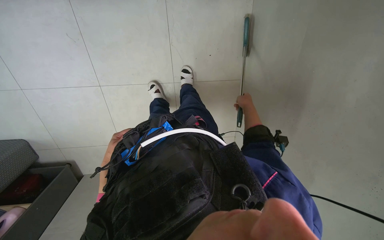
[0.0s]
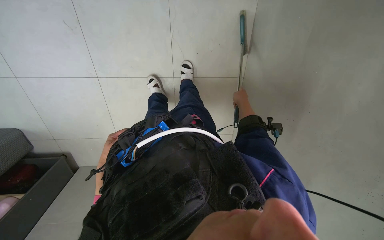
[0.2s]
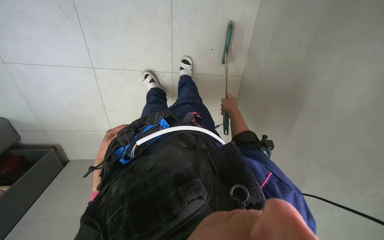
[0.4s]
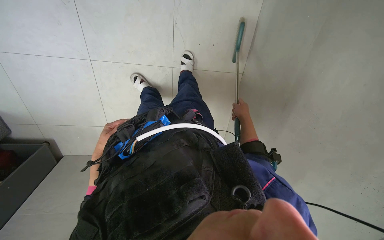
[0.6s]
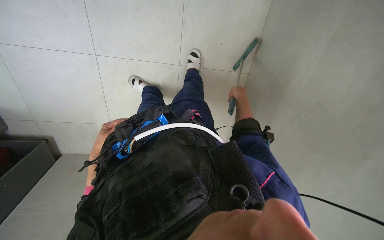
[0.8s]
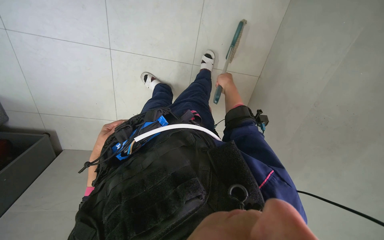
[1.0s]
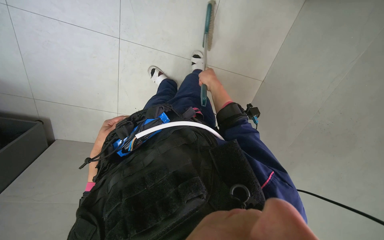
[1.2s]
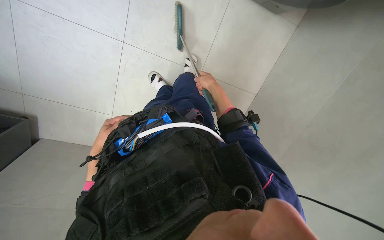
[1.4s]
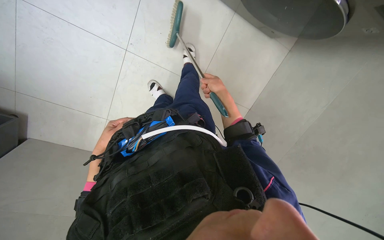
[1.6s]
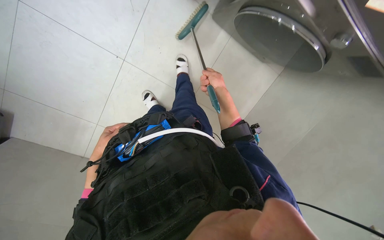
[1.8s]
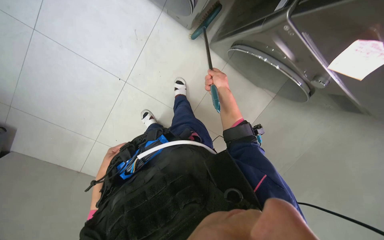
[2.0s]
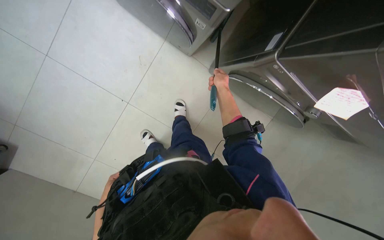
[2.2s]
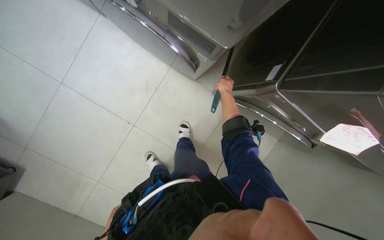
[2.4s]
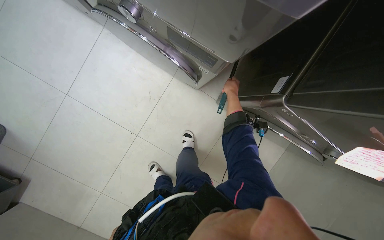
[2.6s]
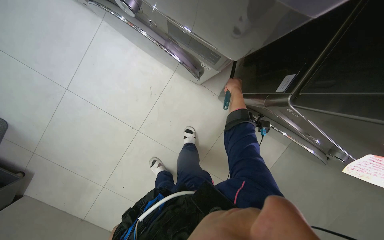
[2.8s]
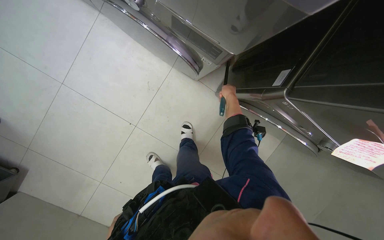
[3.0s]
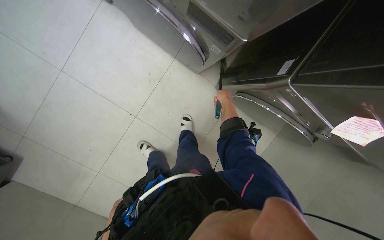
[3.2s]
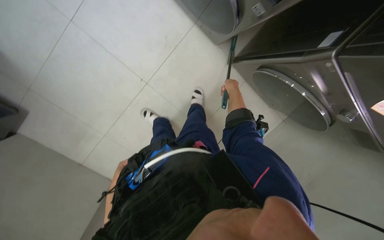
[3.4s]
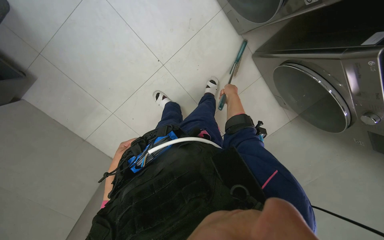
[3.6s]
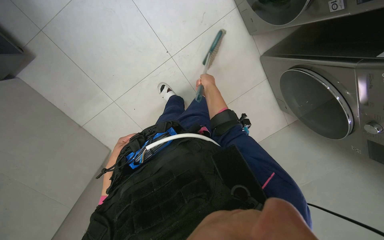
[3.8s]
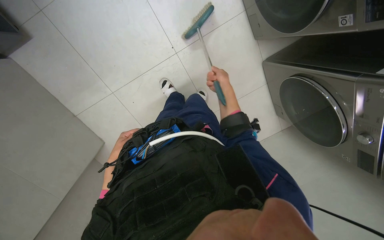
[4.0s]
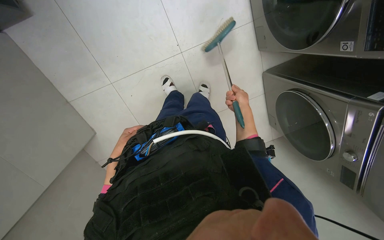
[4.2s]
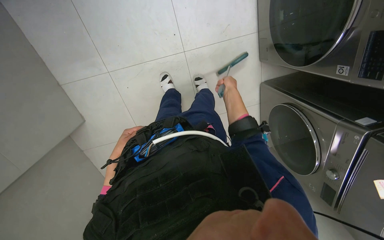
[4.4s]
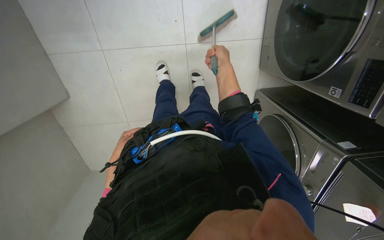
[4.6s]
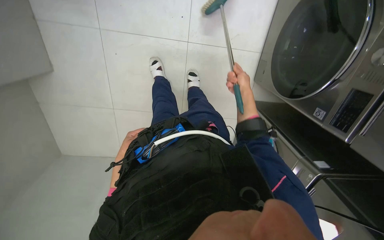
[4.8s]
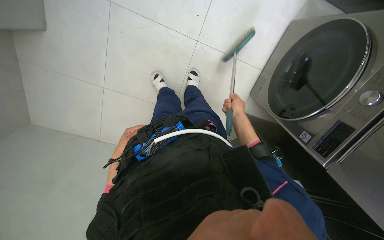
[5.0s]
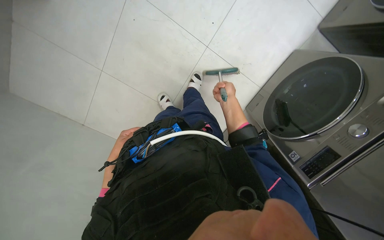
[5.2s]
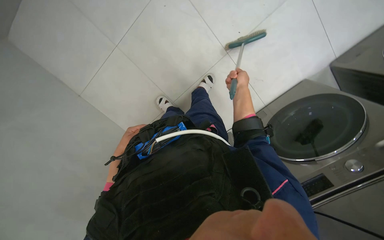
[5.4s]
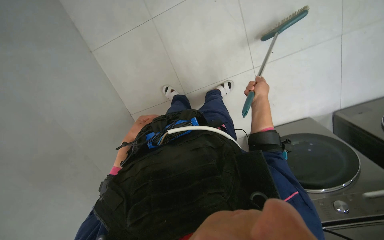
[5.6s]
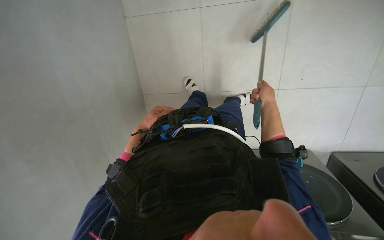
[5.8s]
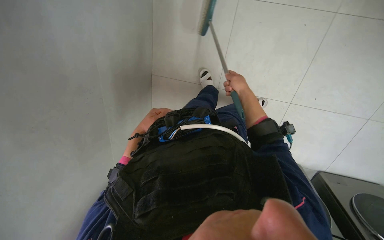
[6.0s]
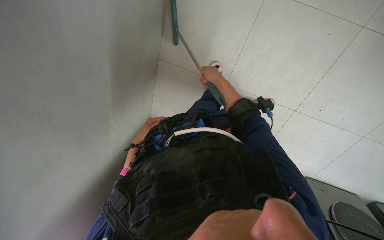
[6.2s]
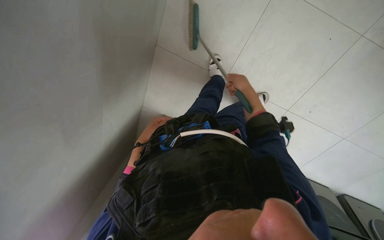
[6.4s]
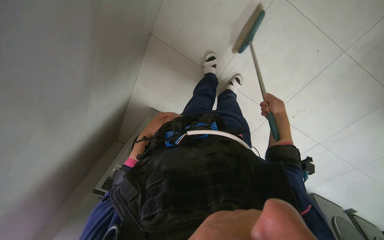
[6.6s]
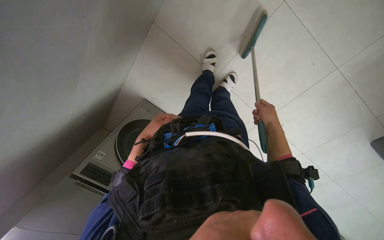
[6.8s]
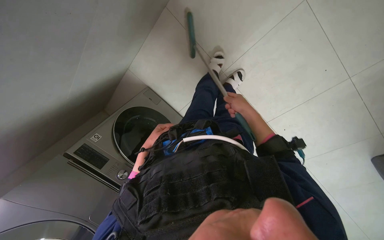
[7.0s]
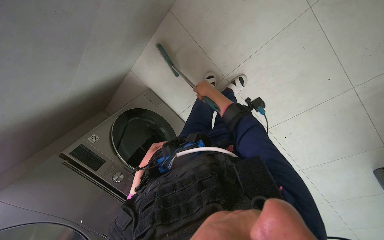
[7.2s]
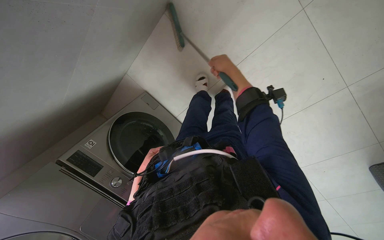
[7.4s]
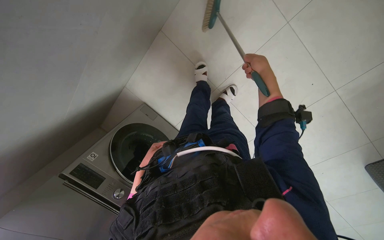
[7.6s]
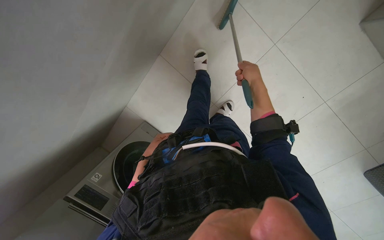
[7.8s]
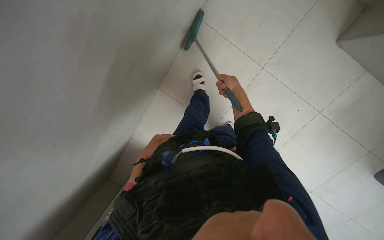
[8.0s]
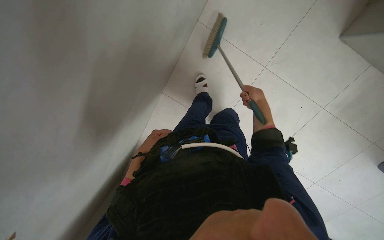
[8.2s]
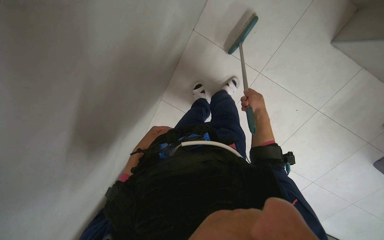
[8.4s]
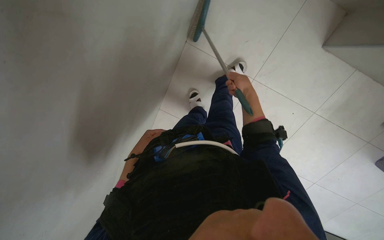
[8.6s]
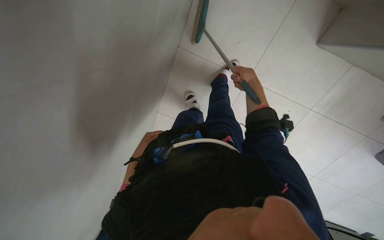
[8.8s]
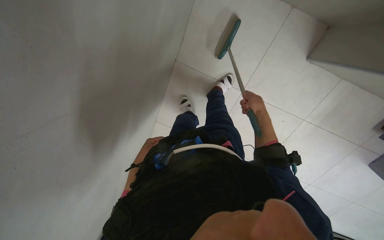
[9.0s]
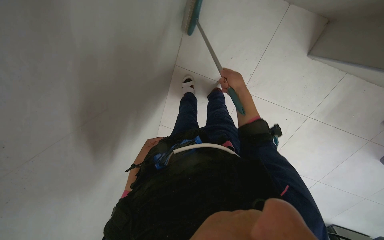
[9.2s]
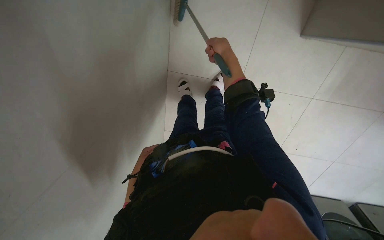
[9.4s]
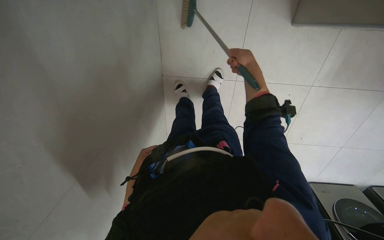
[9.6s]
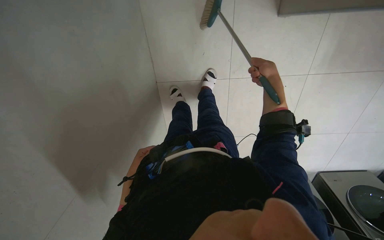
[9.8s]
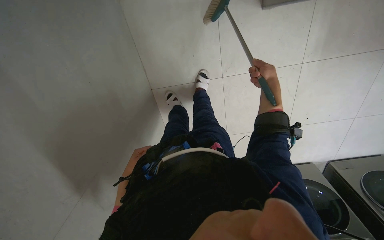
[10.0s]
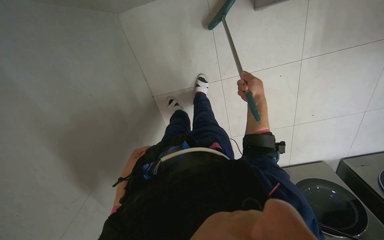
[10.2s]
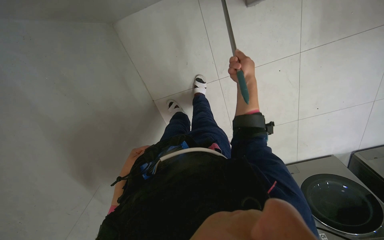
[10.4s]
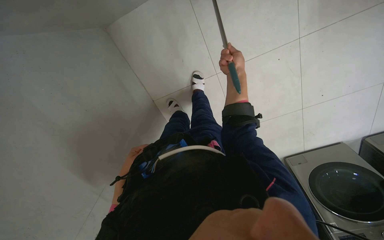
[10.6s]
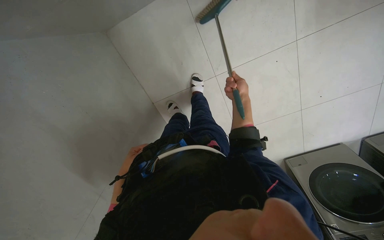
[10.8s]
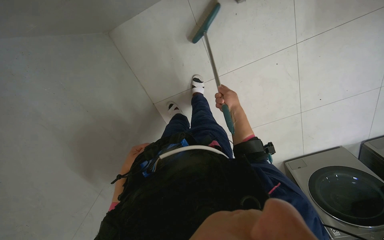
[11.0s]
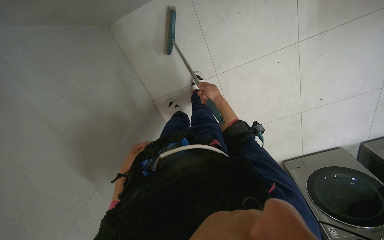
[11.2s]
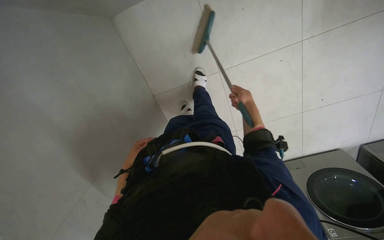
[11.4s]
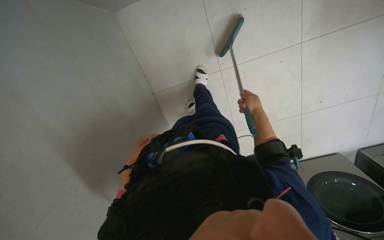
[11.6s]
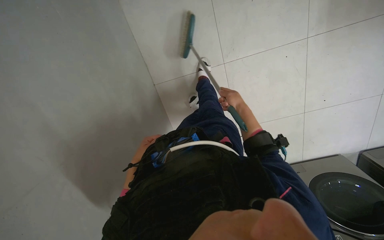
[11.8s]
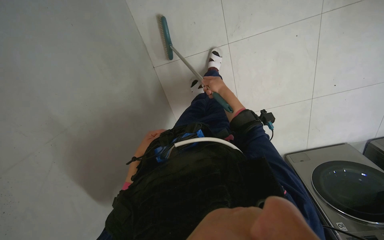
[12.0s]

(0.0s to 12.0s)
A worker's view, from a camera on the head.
Job: sweeping floor.
The whole recording: Sweeping floor with broom and dustpan. The worker sweeps the floor with a broom and dustpan, moving a chair to clear the area.
0.0s - 1.6s: The right hand shifts about 15 cm to the left.
1.6s - 3.0s: The wearer looks some 15 degrees further upward.
3.0s - 4.4s: The head travels to the left, roughly 70 cm. The camera is aimed some 25 degrees further to the right. The view tips downward by approximately 10 degrees. Everything in view rotates some 35 degrees clockwise.
4.4s - 6.0s: The view swings roughly 30 degrees to the right. The scene turns approximately 70 degrees clockwise in the picture.
6.0s - 7.6s: The right hand swings left and right, some 25 cm each way, with 2 reversals. Meanwhile the left hand heads down the picture and farther from the camera, covering approximately 20 cm.
7.6s - 9.0s: The view tips upward by approximately 15 degrees.
9.0s - 10.4s: The scene rotates counterclockwise by roughly 35 degrees. The right hand shifts about 15 cm up the picture.
10.4s - 12.0s: The right hand heads farther from the camera, covering about 10 cm.

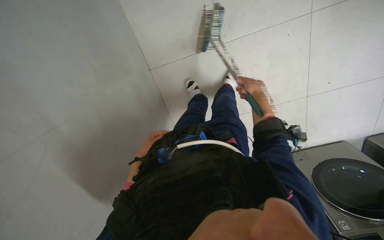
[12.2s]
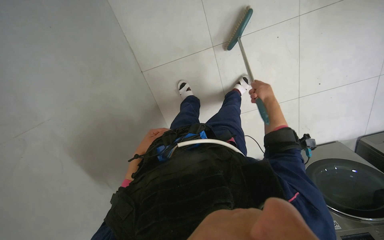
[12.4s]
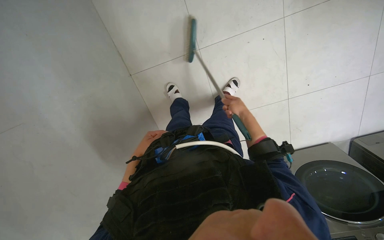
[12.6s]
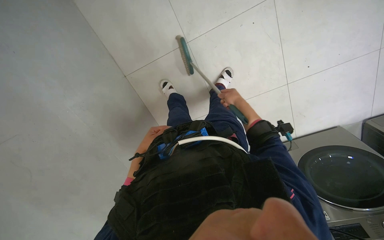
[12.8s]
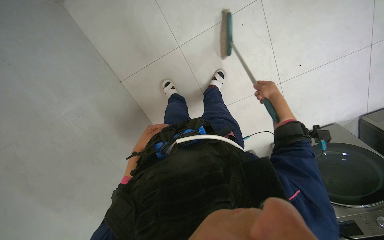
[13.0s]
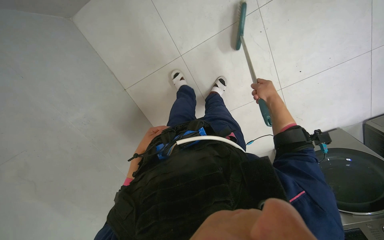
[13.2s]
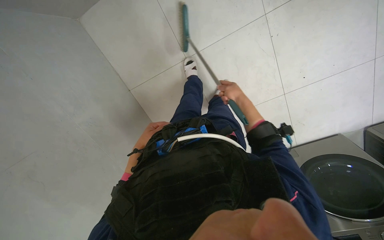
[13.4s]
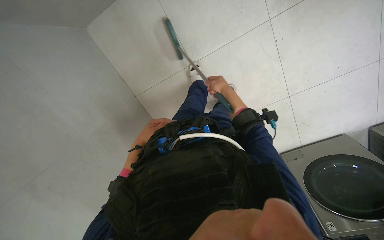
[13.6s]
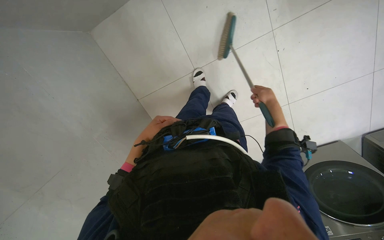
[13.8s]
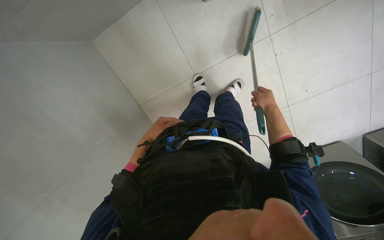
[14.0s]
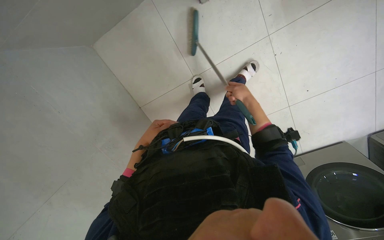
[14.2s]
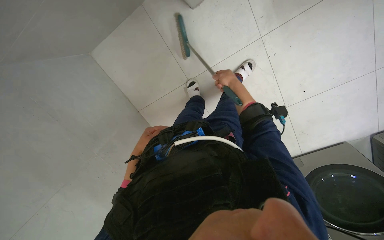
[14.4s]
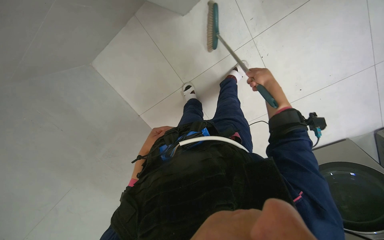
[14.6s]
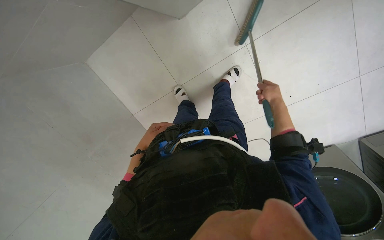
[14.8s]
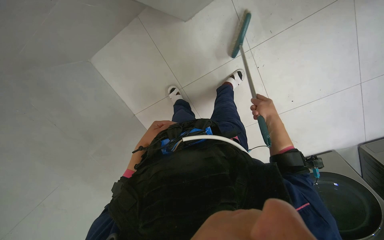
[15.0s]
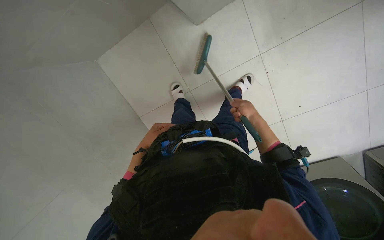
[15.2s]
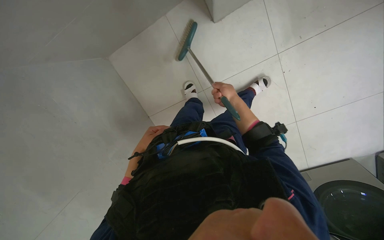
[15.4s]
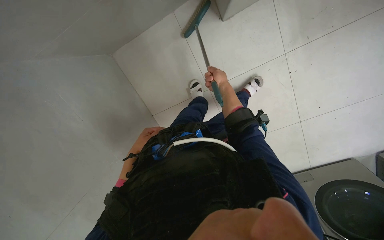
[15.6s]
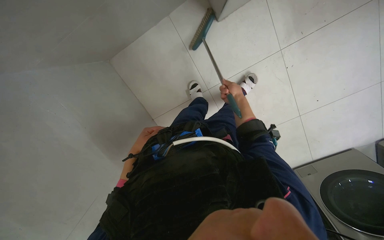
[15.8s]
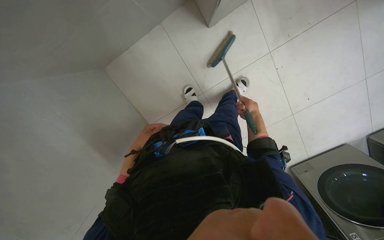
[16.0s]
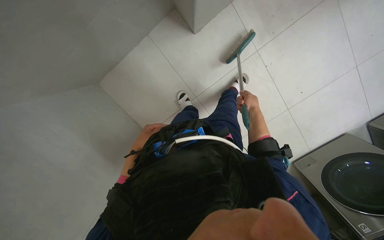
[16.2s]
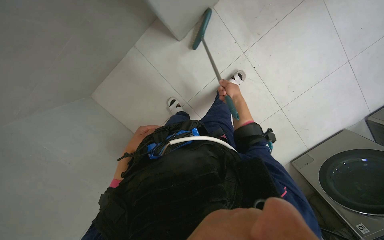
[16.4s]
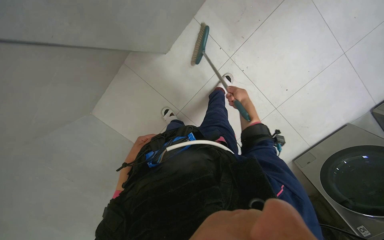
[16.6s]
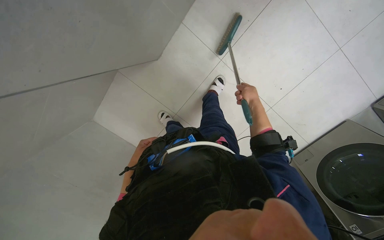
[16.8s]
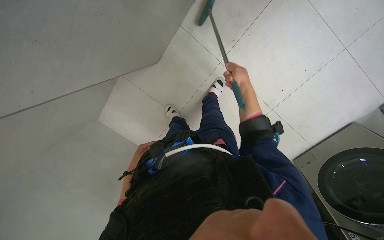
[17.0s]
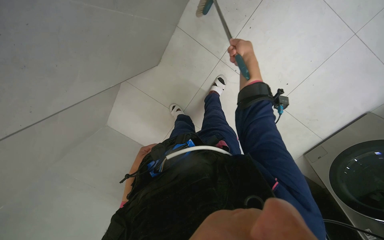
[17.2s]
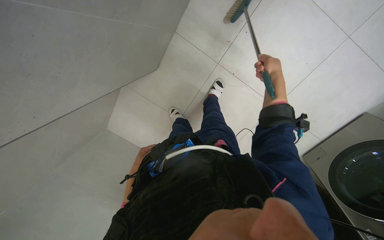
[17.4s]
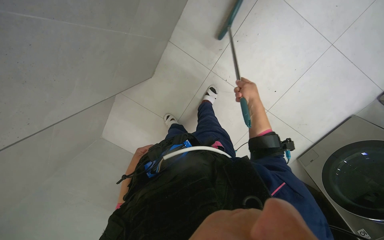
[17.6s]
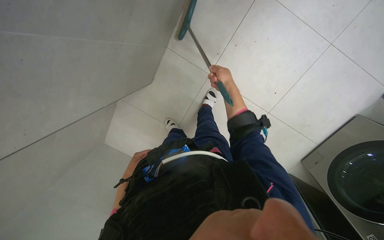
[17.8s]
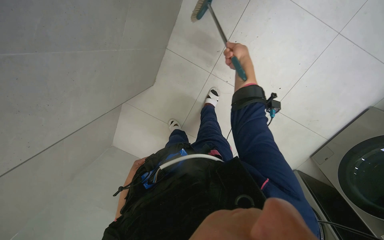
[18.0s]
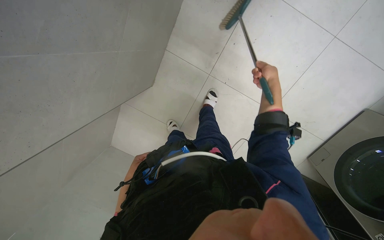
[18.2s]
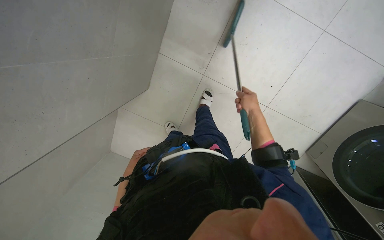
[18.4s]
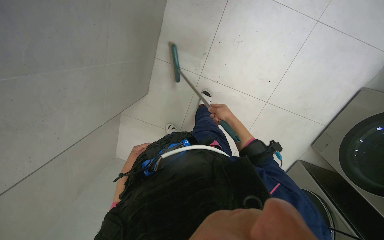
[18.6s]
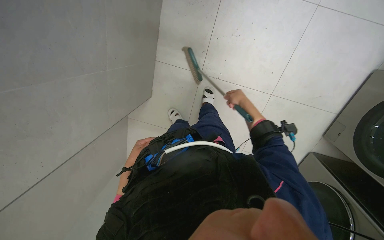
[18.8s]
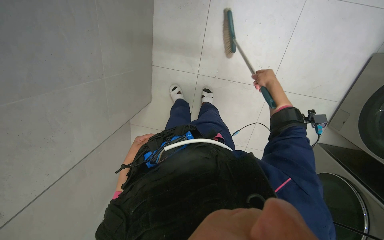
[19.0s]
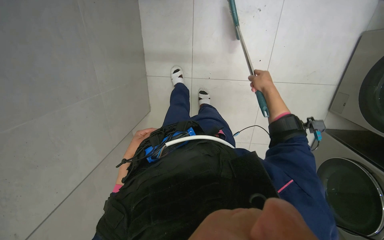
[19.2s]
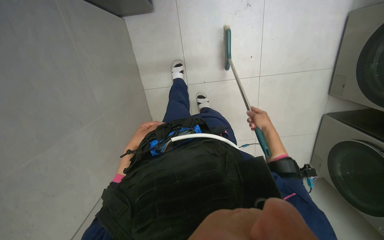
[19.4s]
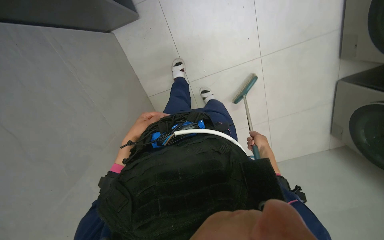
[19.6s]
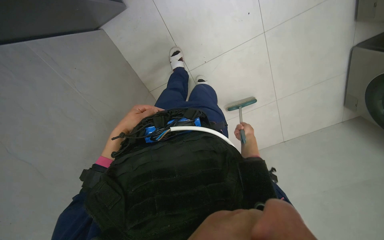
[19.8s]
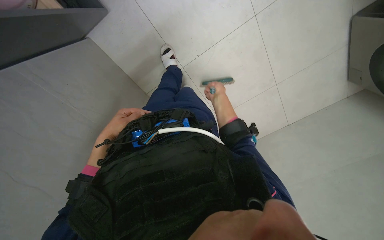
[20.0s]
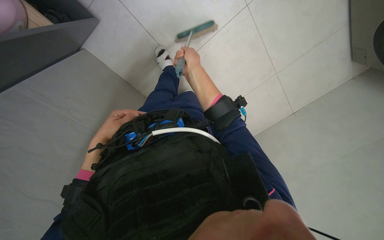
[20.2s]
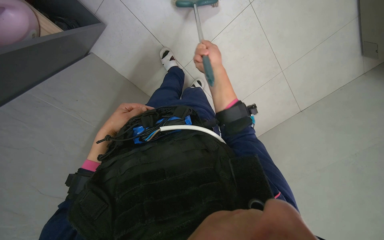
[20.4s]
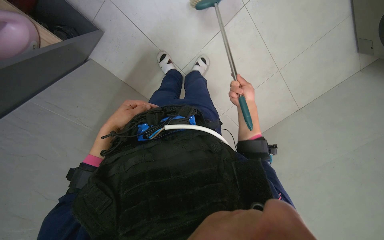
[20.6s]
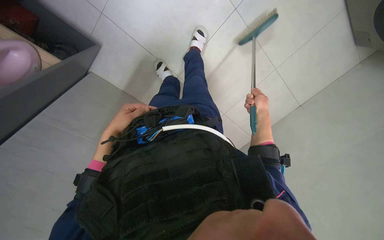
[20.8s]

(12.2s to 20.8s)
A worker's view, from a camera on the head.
Job: sweeping floor.
The whole recording: Sweeping floor with broom and dustpan. The worker sweeps the floor with a broom and dustpan, moving a chair to clear the area.
12.2s - 13.6s: The left hand shifts approximately 15 cm up the picture.
13.6s - 15.0s: The right hand moves left and right over approximately 20 cm, changing direction 2 times.
15.0s - 16.6s: Both hands move farther from the camera, about 15 cm.
16.6s - 18.0s: The right hand moves up the picture and nearer to the camera, some 30 cm.
18.0s - 19.4s: The scene turns roughly 25 degrees counterclockwise in the picture. The left hand travels up the picture and nearer to the camera by about 35 cm, while the right hand moves down the picture and to the right, approximately 40 cm.
19.4s - 20.8s: The camera is aimed roughly 15 degrees further to the left. The scene rotates counterclockwise by about 35 degrees.
